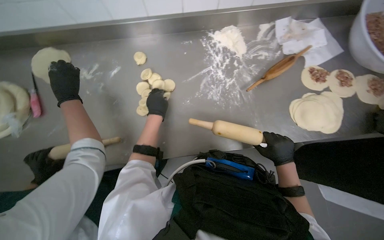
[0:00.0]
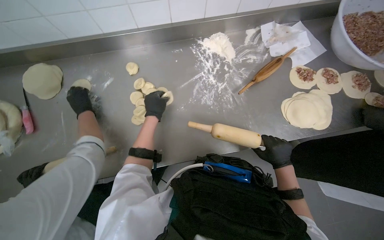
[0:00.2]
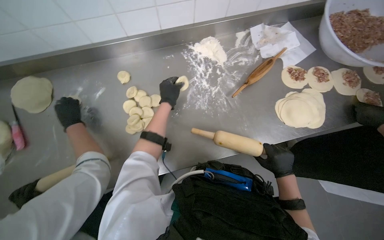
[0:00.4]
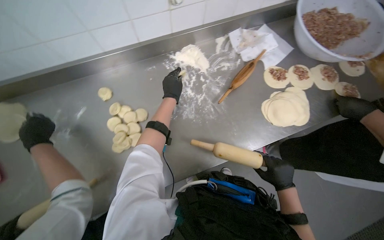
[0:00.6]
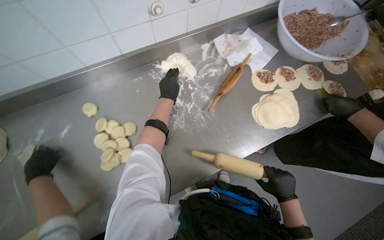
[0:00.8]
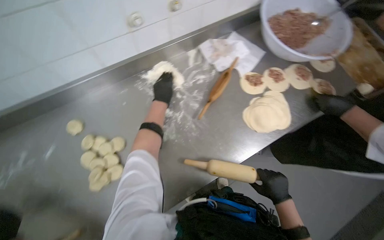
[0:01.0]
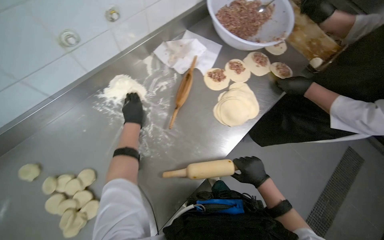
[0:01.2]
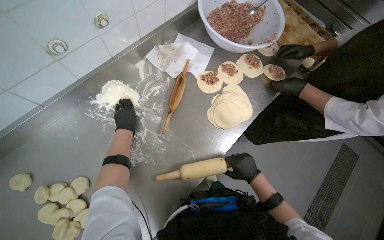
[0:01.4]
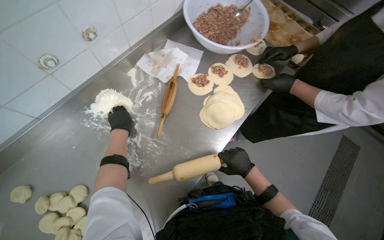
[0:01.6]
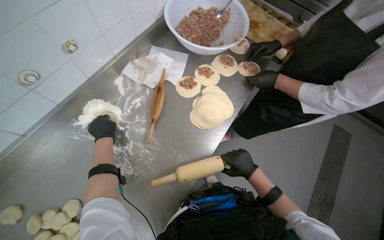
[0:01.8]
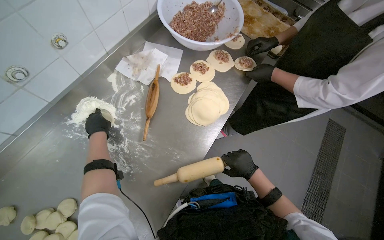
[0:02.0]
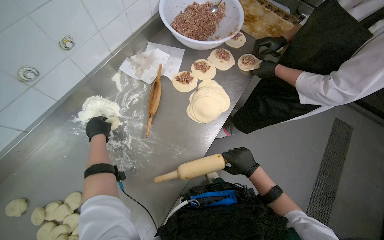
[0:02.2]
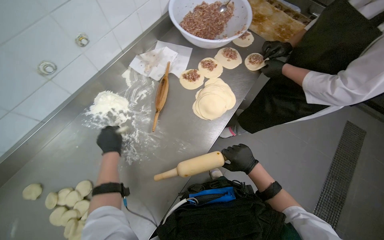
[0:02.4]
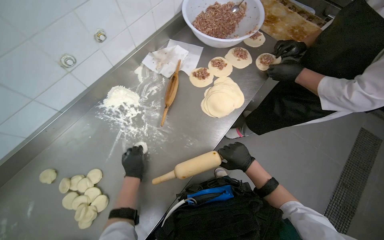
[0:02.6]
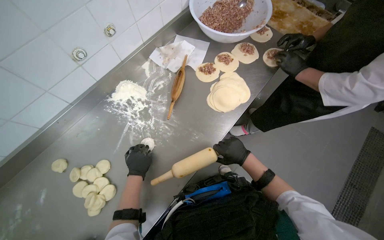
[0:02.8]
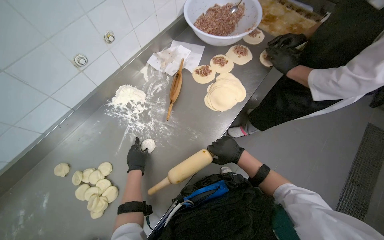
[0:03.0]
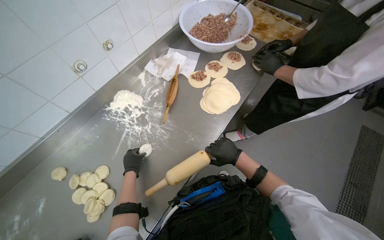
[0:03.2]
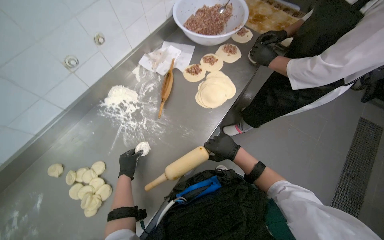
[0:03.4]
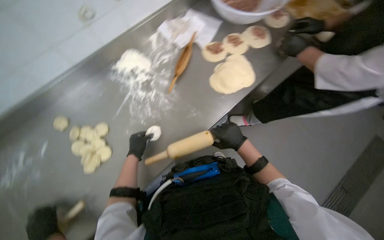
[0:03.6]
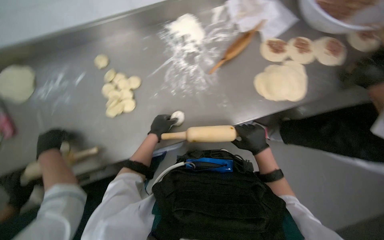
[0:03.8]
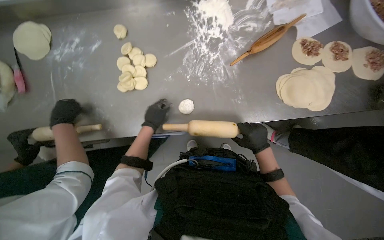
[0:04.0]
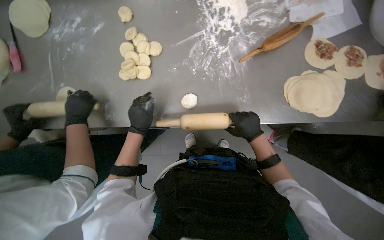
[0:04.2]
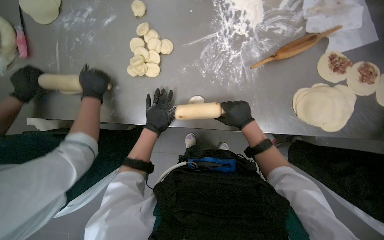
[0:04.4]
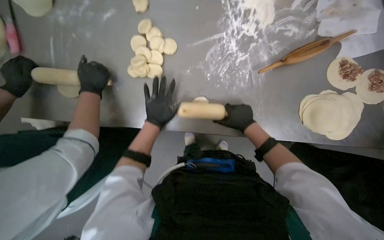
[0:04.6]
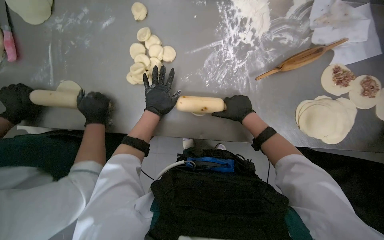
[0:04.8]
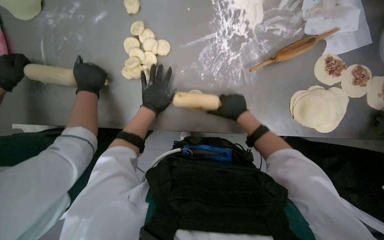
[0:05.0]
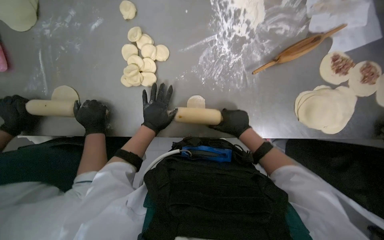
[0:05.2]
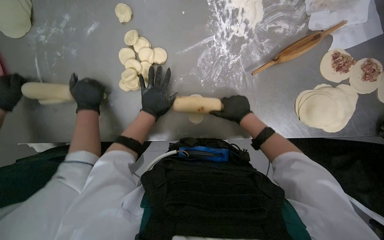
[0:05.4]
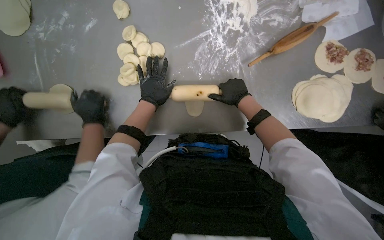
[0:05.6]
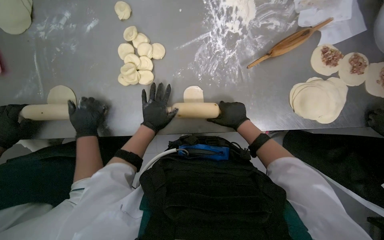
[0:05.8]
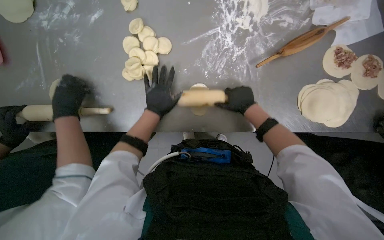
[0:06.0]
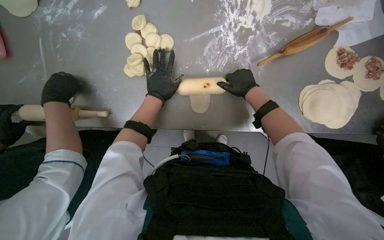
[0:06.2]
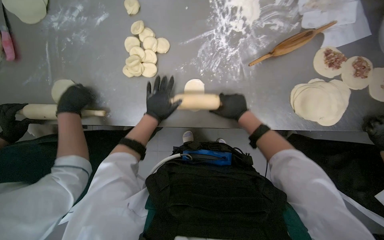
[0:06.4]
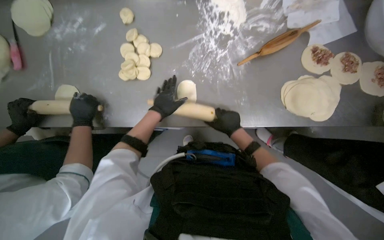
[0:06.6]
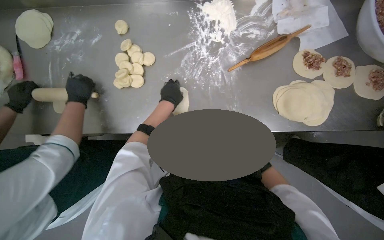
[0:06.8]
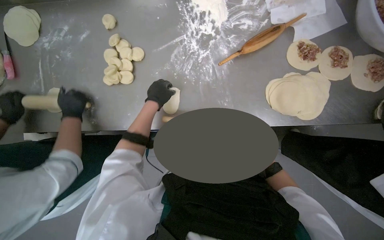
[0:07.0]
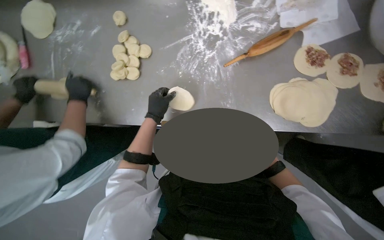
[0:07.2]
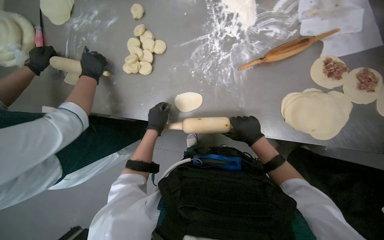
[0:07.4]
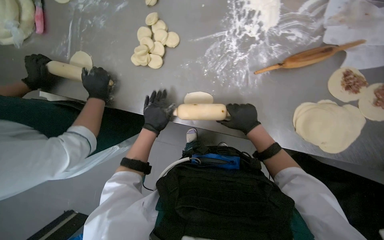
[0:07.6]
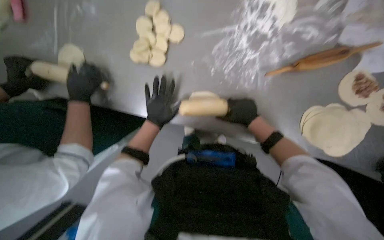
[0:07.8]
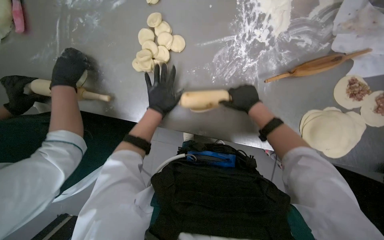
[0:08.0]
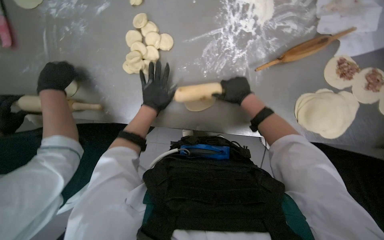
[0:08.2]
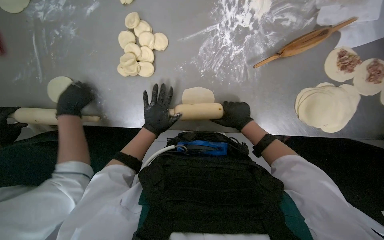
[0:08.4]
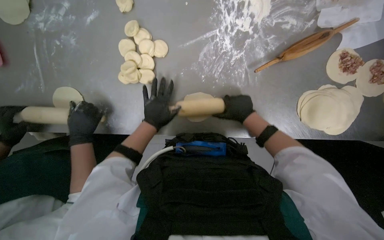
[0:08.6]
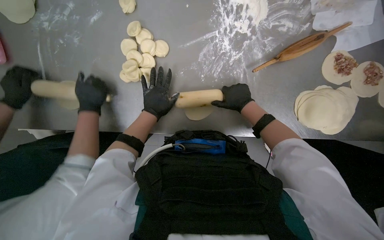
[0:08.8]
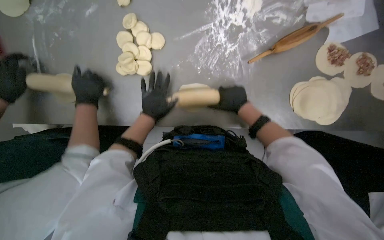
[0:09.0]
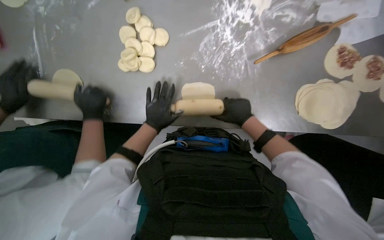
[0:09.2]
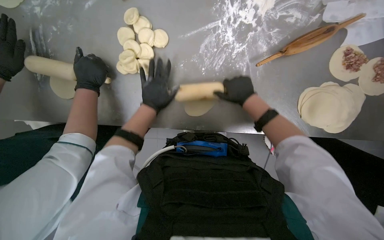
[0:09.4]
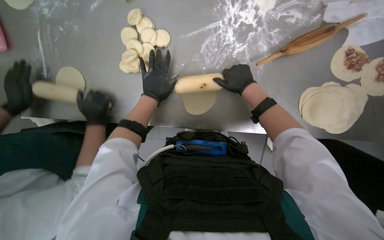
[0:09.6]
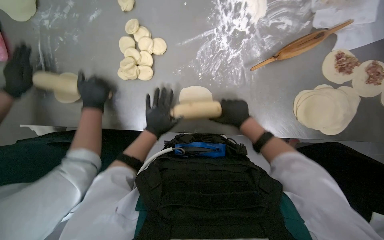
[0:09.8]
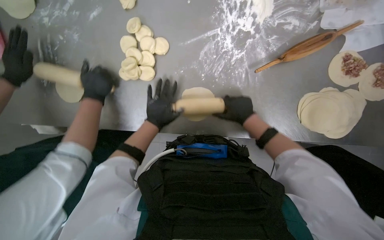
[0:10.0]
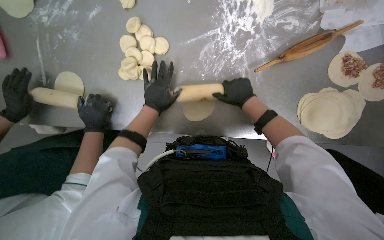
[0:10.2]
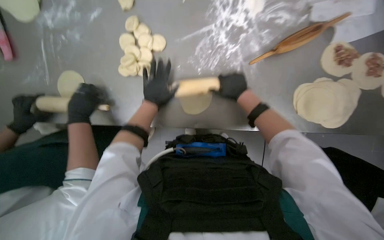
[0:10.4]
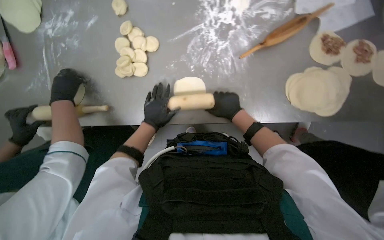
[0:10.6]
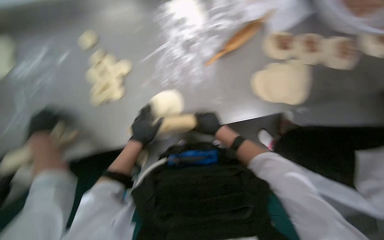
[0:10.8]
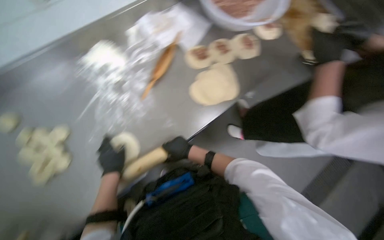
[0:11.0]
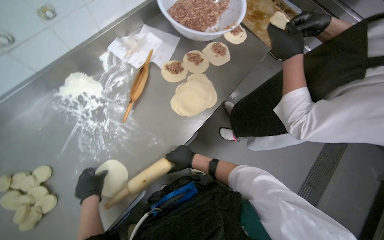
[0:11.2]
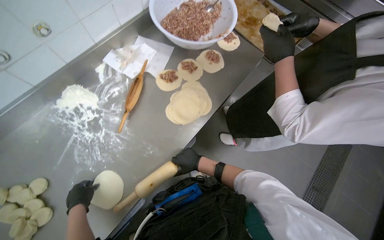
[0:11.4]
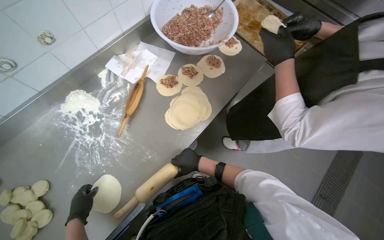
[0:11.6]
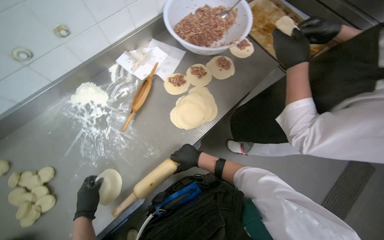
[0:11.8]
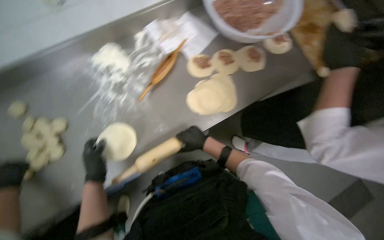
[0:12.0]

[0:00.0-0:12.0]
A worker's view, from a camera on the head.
Job: preparing food.
The whole recording: Rolling dough circles. The worker uses a rolling pin to flatten small dough circles on the metal table.
0:00.0 to 0:01.6: The head rotates approximately 45 degrees to the right.
0:01.6 to 0:03.0: The left hand goes roughly 20 cm down the picture.
0:03.0 to 0:04.4: The wearer looks about 20 degrees further downward. Everything in view rotates roughly 55 degrees clockwise.
0:04.4 to 0:06.0: The left hand heads up the picture, covering some 10 cm.
0:06.0 to 0:07.6: The left hand moves down the picture, about 10 cm.
0:07.6 to 0:09.0: The right hand goes up and down the picture, roughly 10 cm each way, reversing 2 times; the left hand goes up and down the picture, roughly 10 cm each way, reversing 2 times.
0:09.0 to 0:10.4: The hands are busy where they are.
0:10.4 to 0:12.0: The view tips upward by approximately 15 degrees. The scene rotates counterclockwise by approximately 35 degrees.

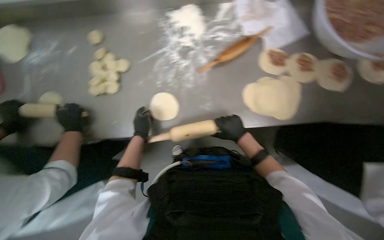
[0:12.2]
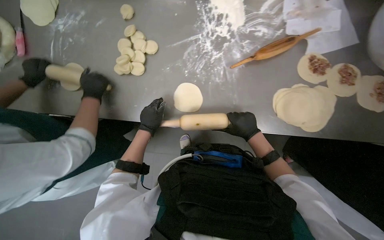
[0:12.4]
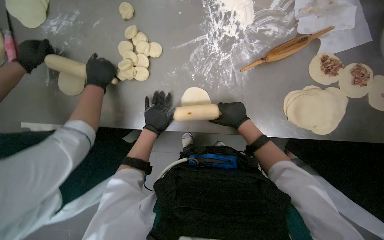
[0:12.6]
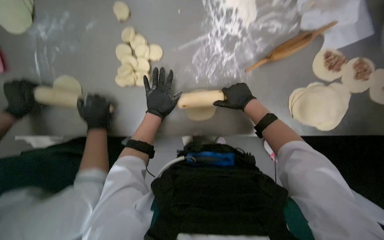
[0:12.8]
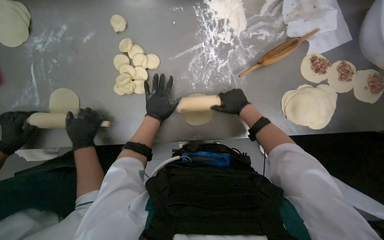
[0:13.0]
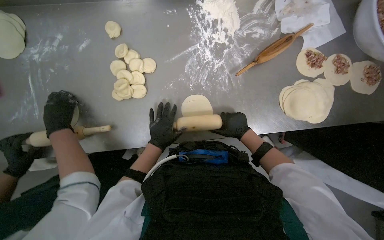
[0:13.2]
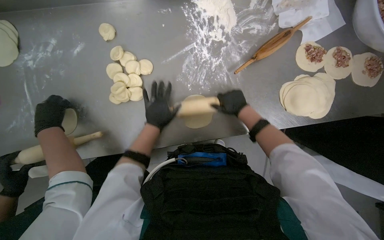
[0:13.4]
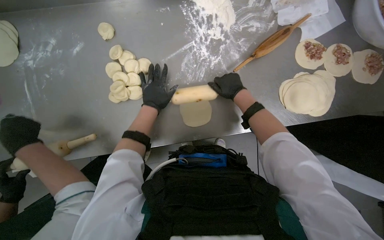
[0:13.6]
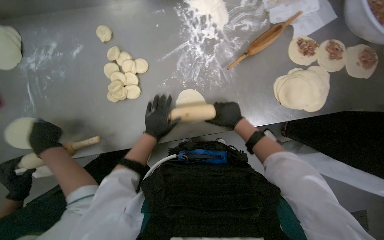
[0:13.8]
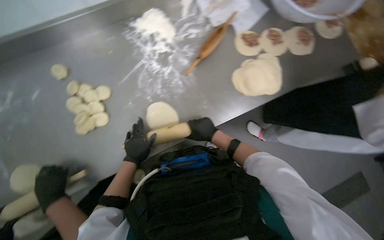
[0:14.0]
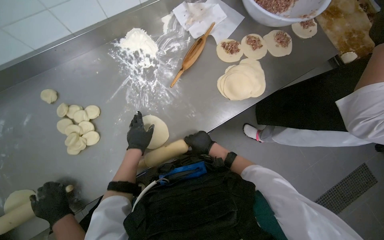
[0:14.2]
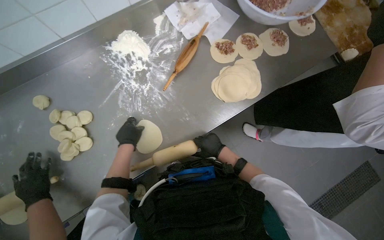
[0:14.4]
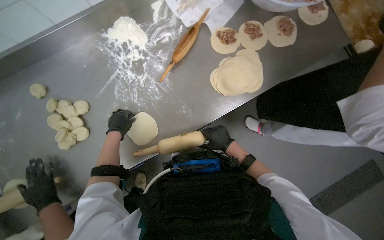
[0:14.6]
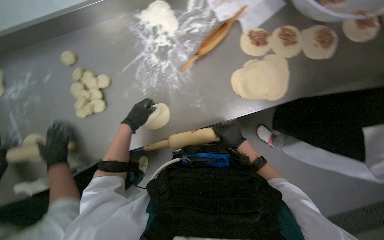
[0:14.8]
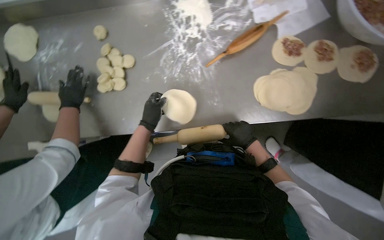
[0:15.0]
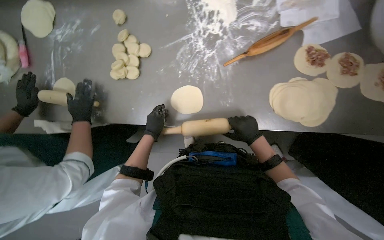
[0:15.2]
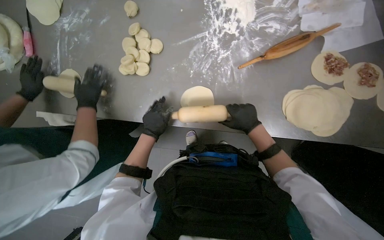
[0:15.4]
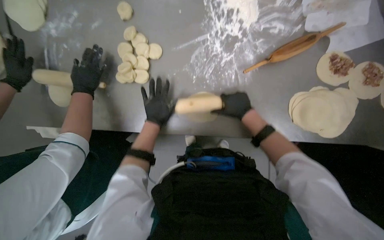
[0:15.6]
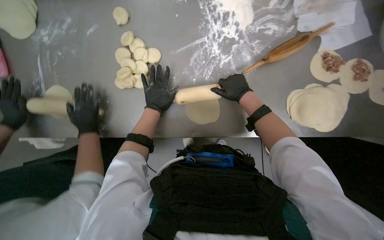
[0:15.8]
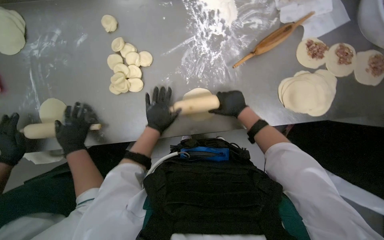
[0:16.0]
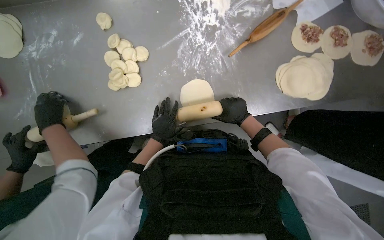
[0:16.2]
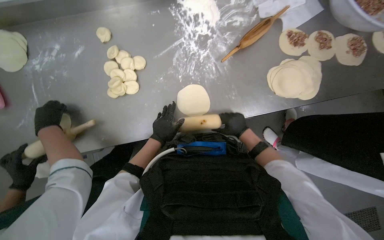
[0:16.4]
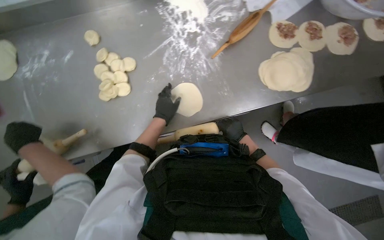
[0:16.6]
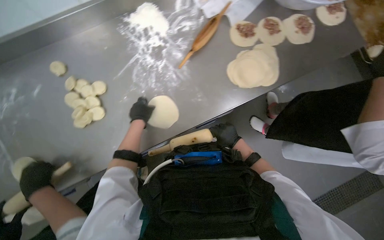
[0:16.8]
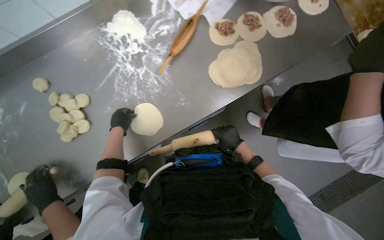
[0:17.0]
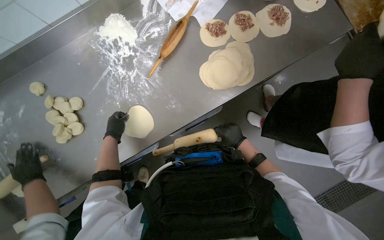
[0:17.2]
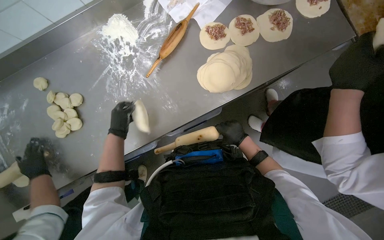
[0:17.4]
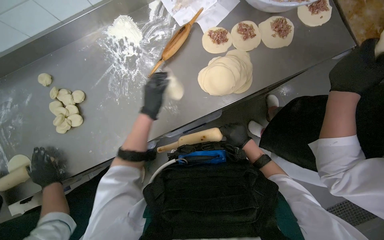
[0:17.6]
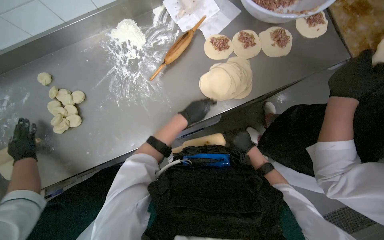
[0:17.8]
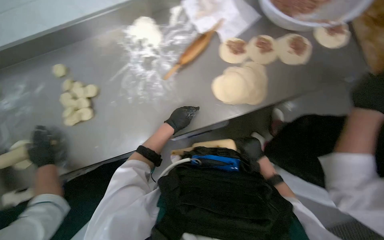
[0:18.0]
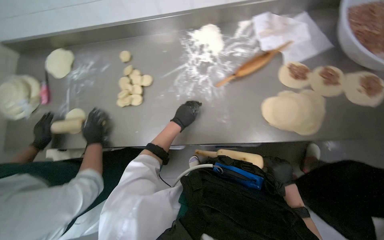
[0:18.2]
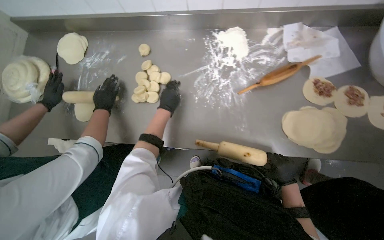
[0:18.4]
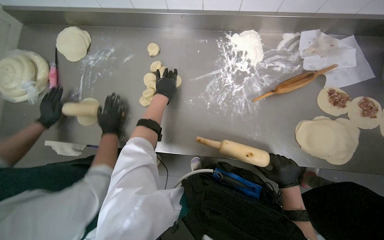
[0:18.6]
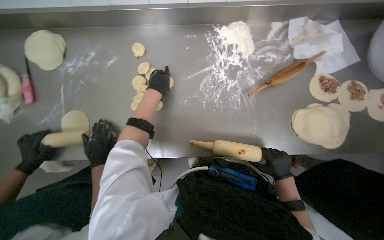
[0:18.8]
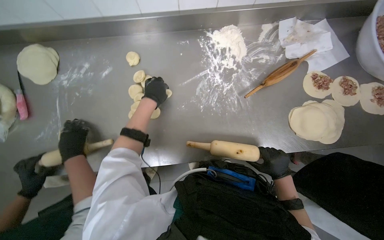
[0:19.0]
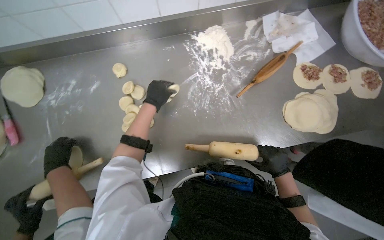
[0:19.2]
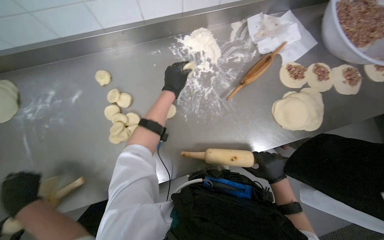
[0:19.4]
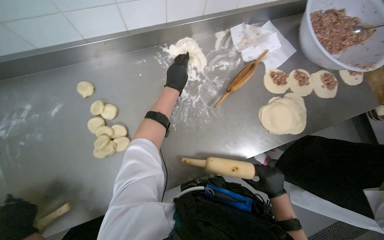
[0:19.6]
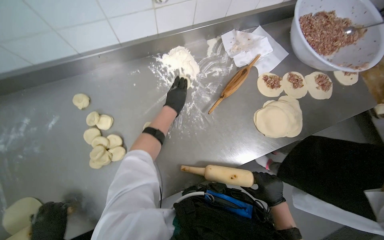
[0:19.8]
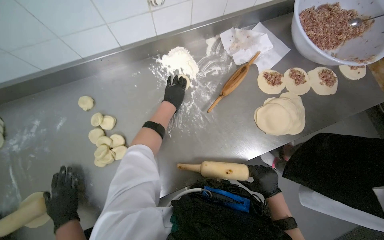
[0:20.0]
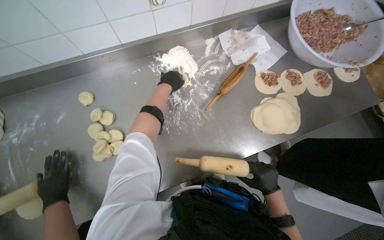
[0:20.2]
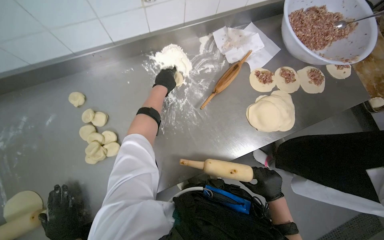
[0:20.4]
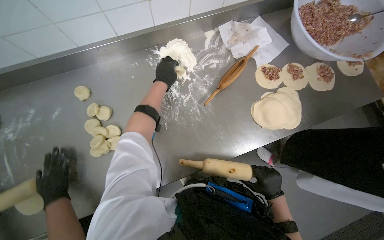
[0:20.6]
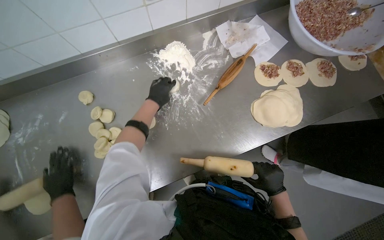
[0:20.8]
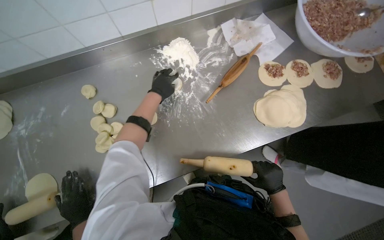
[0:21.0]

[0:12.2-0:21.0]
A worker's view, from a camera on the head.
Job: preparing food.
The whole recording: Rolling dough circles. The worker uses a rolling pin to flatten small dough circles on the metal table.
0:12.2 to 0:13.6: The left hand swings up and down the picture, approximately 15 cm each way, with 2 reversals. Meanwhile the right hand goes up and down the picture, approximately 15 cm each way, reversing 2 times.
0:15.2 to 0:16.6: The left hand swings up and down the picture, about 15 cm each way, with 2 reversals. Meanwhile the right hand moves about 20 cm up the picture and comes back.
0:16.6 to 0:18.0: The left hand reaches roughly 5 cm to the left, then returns; the right hand shifts about 25 cm to the right.
0:18.0 to 0:19.6: The camera travels approximately 40 cm.
0:19.6 to 0:21.0: The hands are busy where they are.
